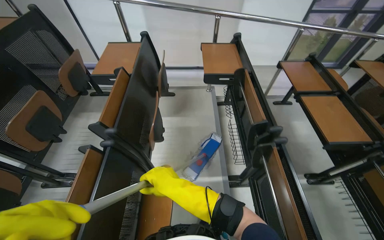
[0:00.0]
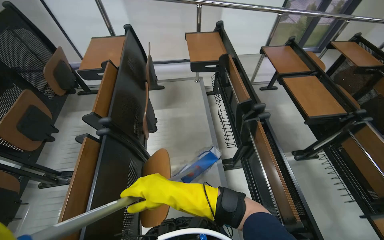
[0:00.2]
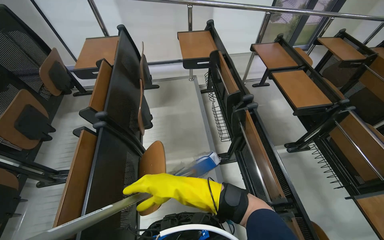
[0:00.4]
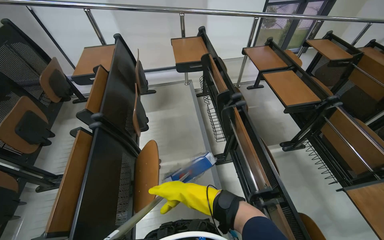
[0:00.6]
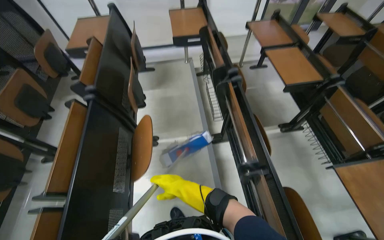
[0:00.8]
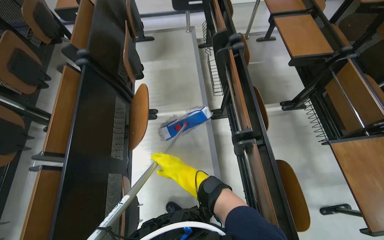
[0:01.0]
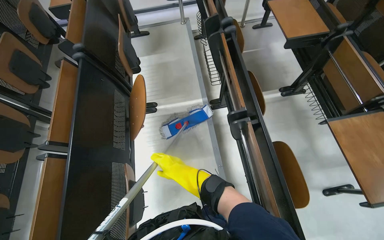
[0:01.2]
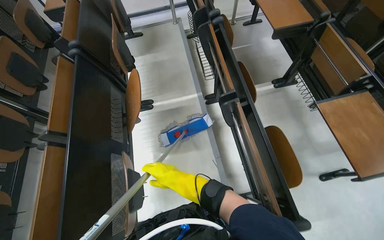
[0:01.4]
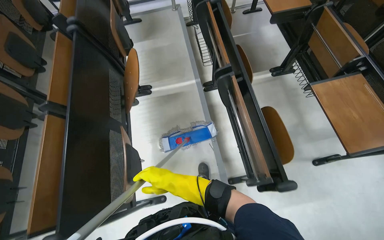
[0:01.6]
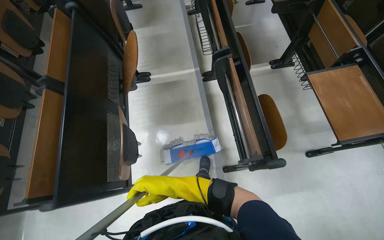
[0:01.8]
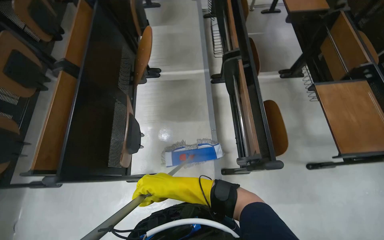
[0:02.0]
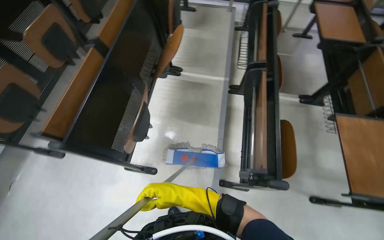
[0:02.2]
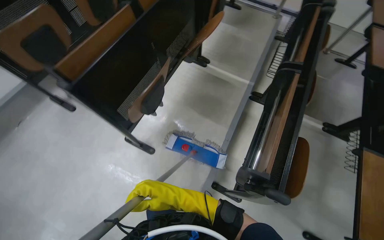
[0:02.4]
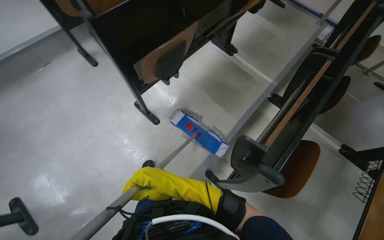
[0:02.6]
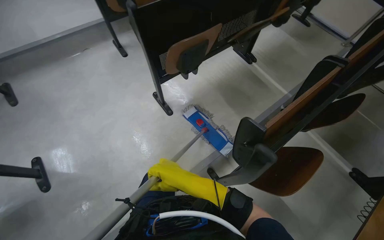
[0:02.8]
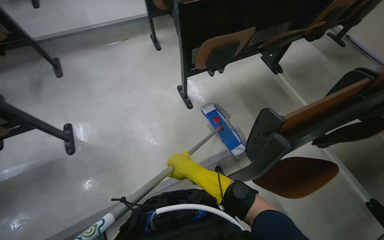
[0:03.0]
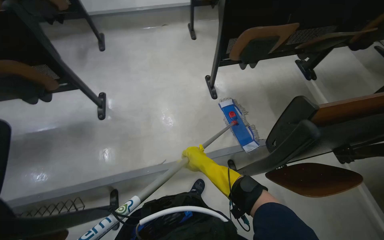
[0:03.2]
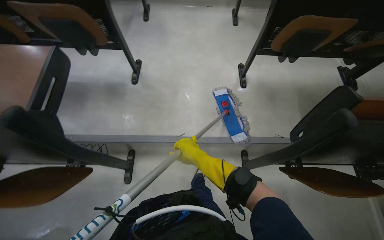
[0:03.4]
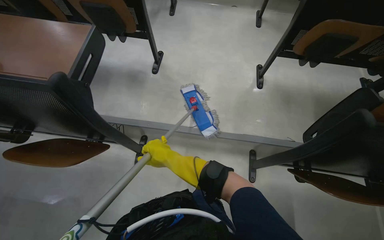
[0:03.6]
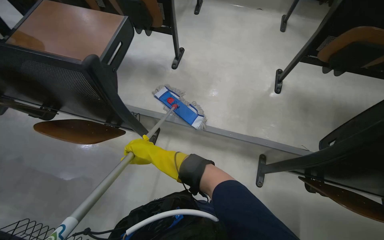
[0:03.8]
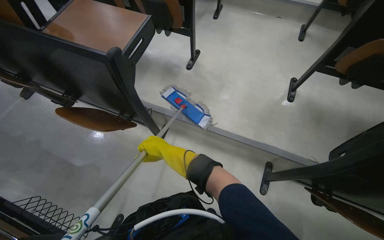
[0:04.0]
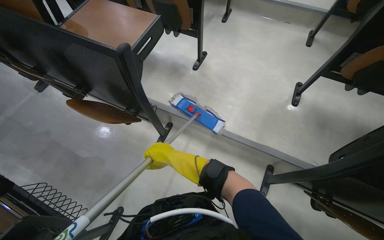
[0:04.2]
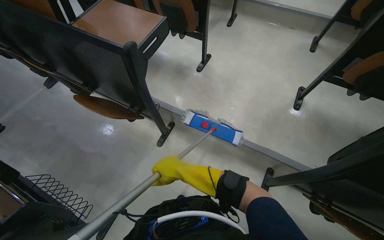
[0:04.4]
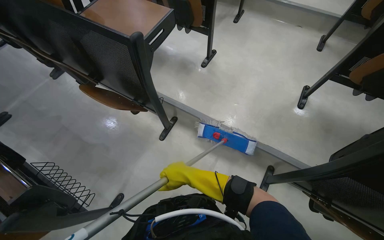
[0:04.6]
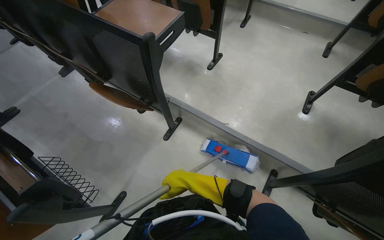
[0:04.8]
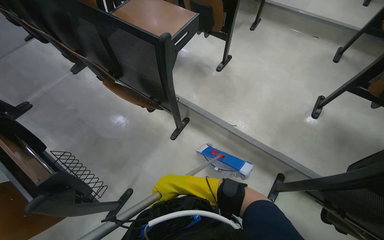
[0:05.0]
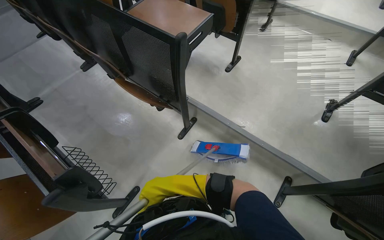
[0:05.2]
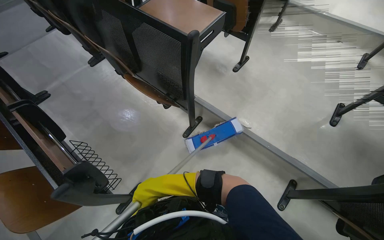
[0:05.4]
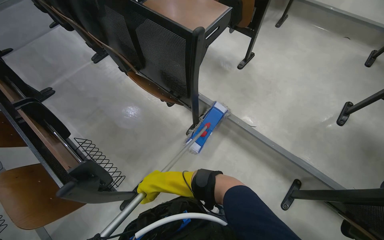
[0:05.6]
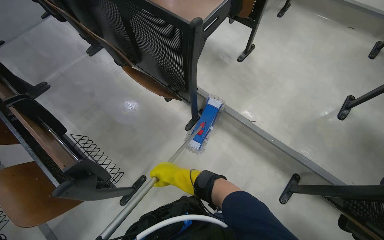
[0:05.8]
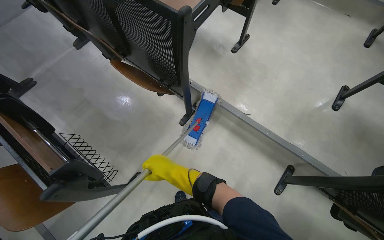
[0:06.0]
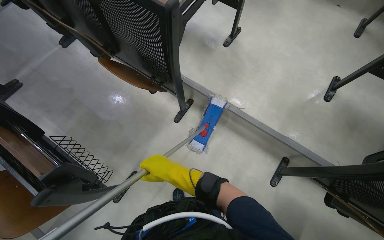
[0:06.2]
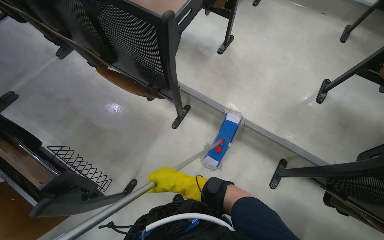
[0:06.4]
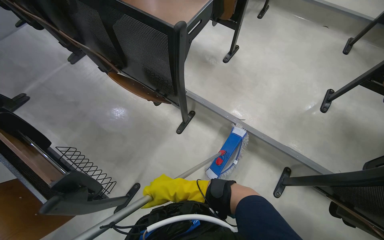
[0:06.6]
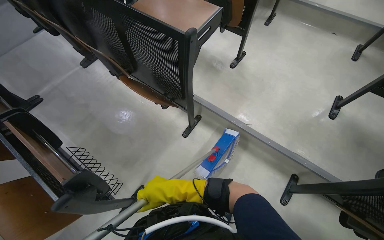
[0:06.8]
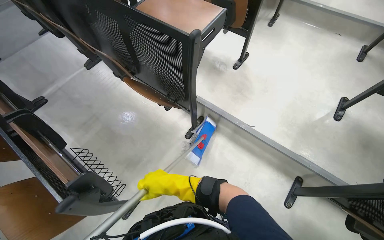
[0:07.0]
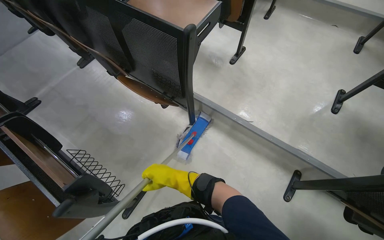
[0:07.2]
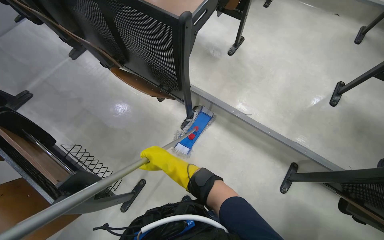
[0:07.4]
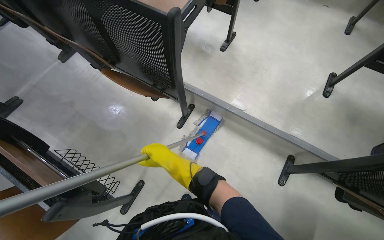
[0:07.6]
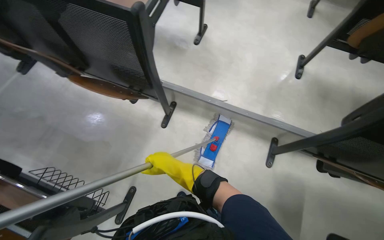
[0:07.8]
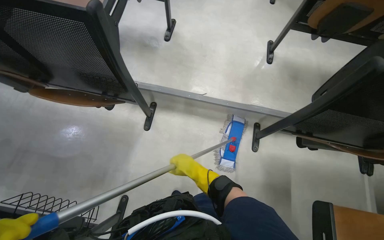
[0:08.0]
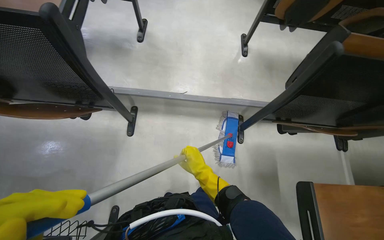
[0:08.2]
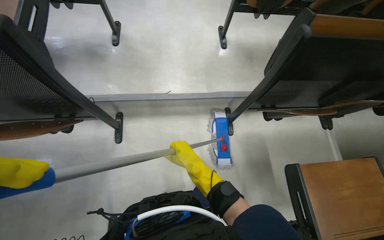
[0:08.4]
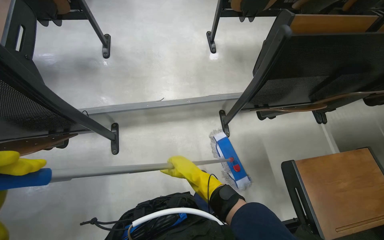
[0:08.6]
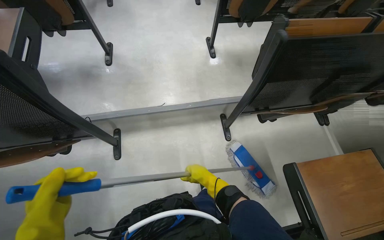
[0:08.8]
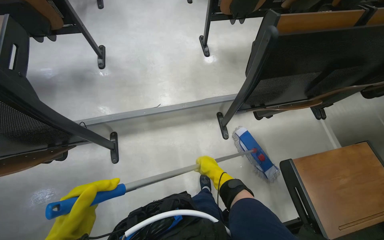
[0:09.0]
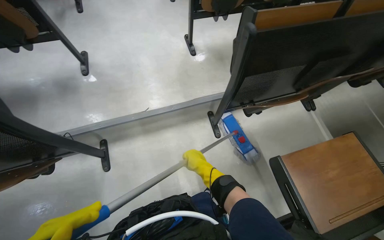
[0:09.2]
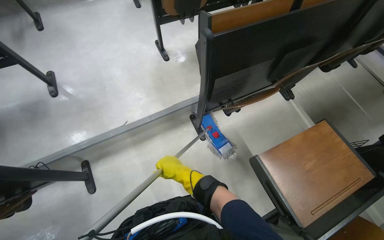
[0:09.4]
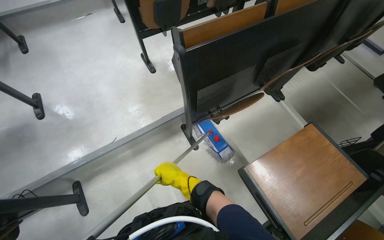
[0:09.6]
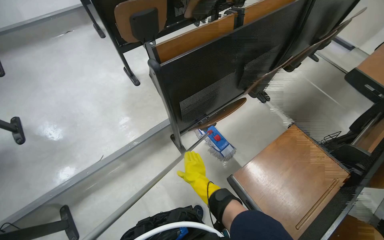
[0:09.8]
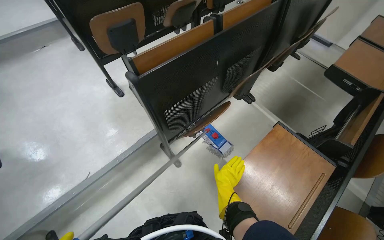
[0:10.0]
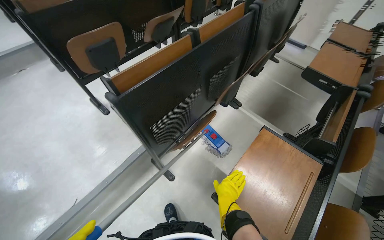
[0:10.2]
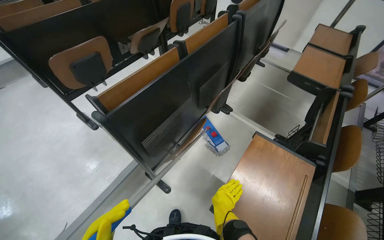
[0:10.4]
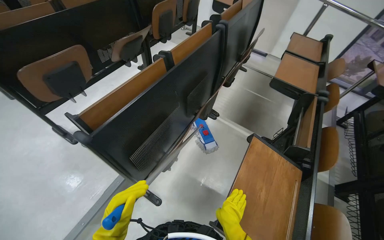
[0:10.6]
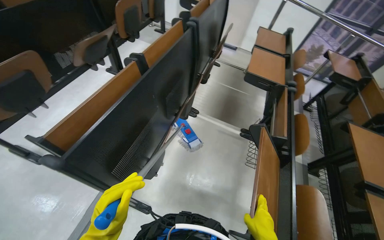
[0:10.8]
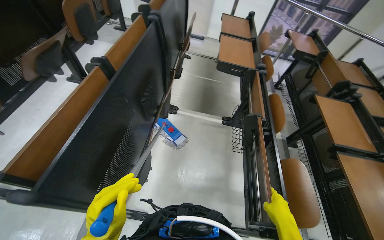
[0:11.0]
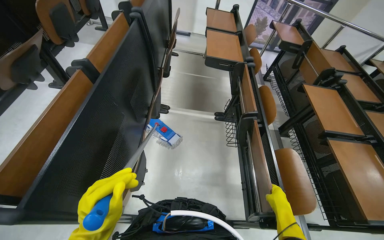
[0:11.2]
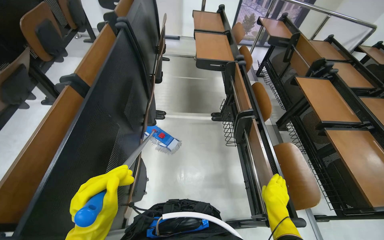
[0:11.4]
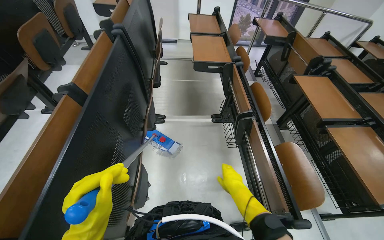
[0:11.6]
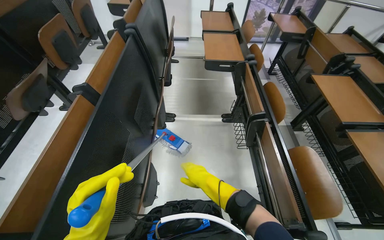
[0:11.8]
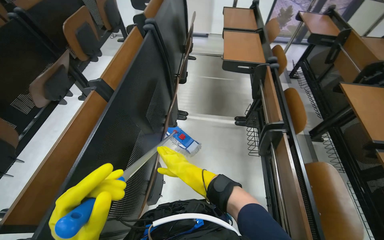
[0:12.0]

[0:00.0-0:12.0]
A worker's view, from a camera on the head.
Job: mopping floor.
The whole recording: Mopping lecture hall floor. The worker washes the mop, then mops the floor of the lecture hall, moving between rows of desks.
0:00.0 to 0:01.6: The camera travels some 70 cm. The view tilts some 15 degrees downward.
0:01.6 to 0:03.0: The head travels roughly 50 cm. The wearer's head swings roughly 75 degrees to the left.
0:03.0 to 0:04.4: The head rotates roughly 55 degrees to the left.
0:04.4 to 0:06.0: The right hand travels nearer to the camera and back again, approximately 15 cm each way.
0:07.6 to 0:09.0: The wearer looks some 45 degrees further to the right.
0:09.0 to 0:10.4: The head travels approximately 40 cm. The wearer's head swings some 40 degrees to the right.
0:10.4 to 0:12.0: The wearer looks about 30 degrees further to the right.

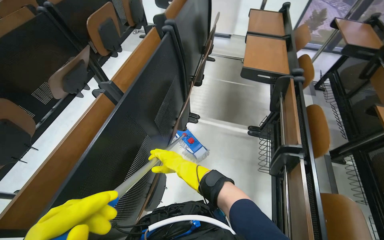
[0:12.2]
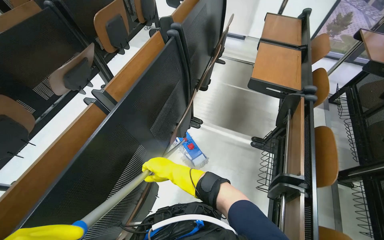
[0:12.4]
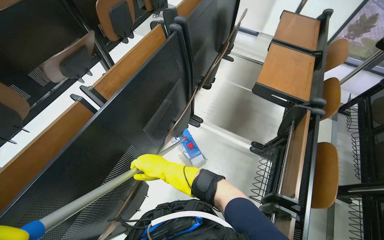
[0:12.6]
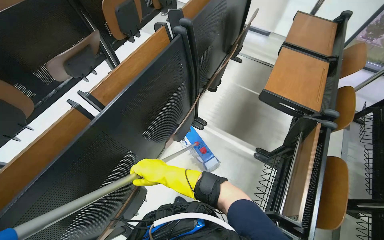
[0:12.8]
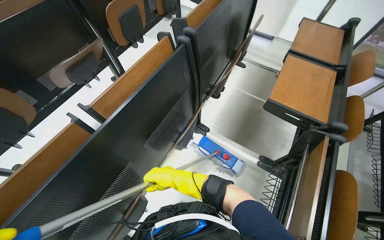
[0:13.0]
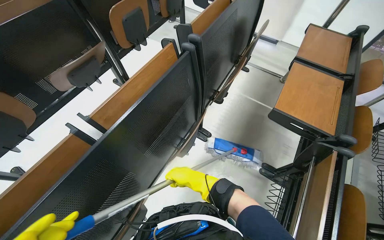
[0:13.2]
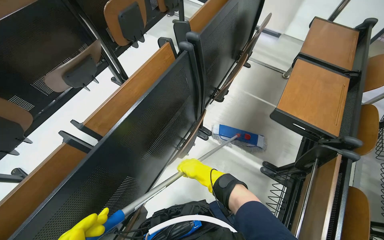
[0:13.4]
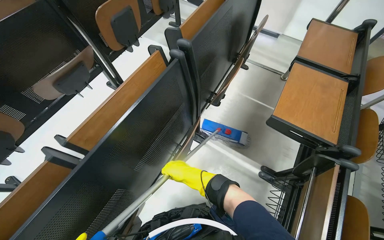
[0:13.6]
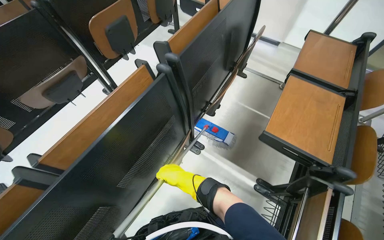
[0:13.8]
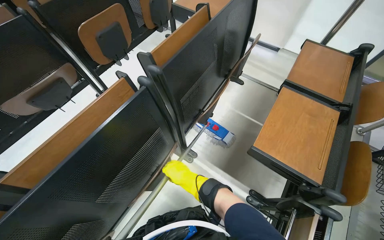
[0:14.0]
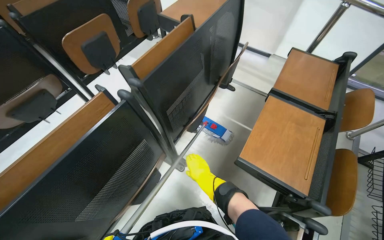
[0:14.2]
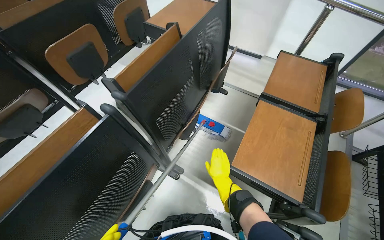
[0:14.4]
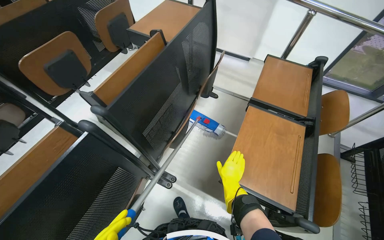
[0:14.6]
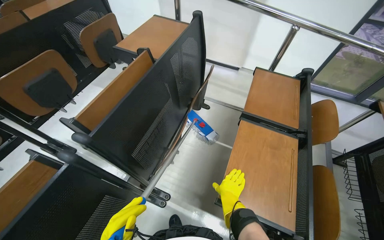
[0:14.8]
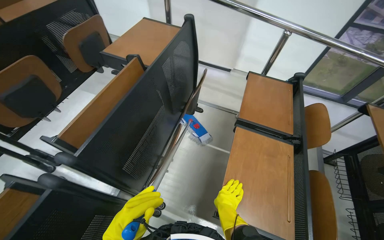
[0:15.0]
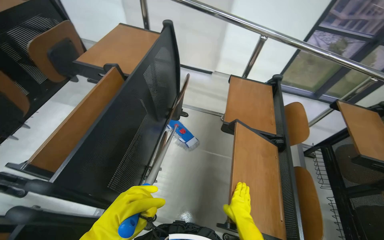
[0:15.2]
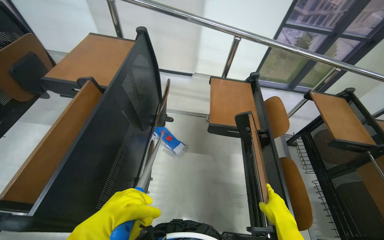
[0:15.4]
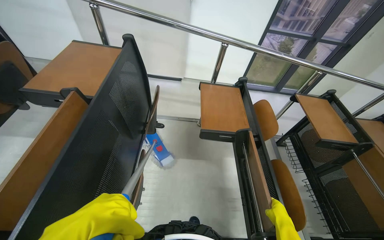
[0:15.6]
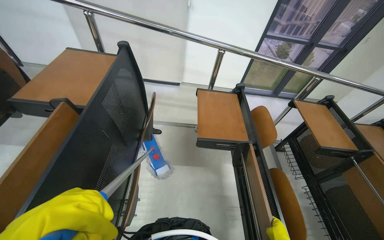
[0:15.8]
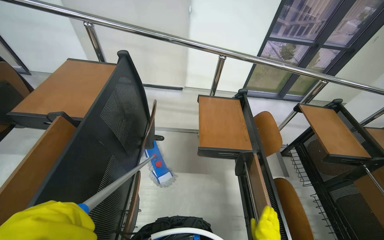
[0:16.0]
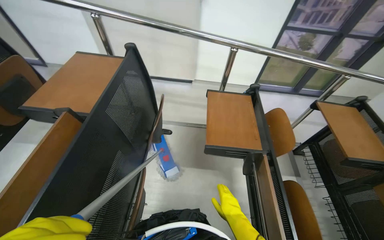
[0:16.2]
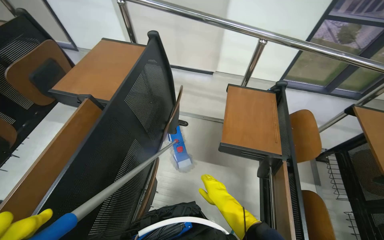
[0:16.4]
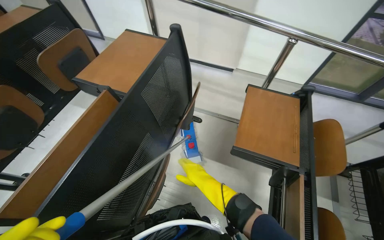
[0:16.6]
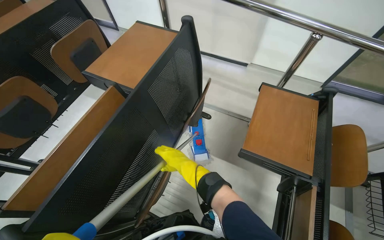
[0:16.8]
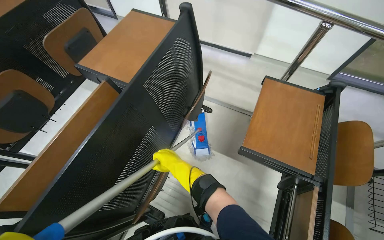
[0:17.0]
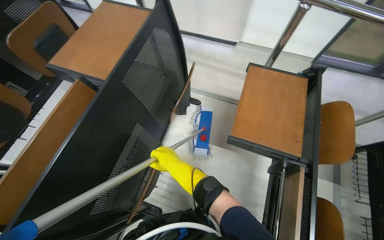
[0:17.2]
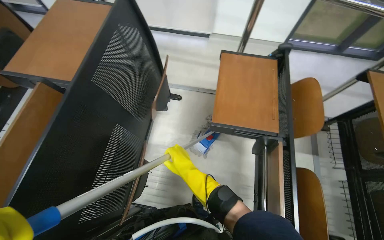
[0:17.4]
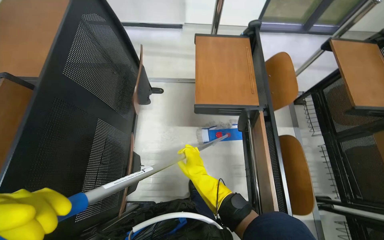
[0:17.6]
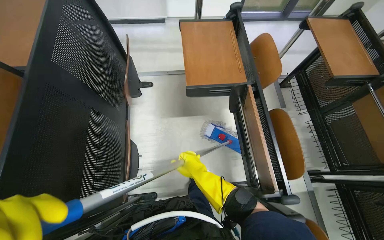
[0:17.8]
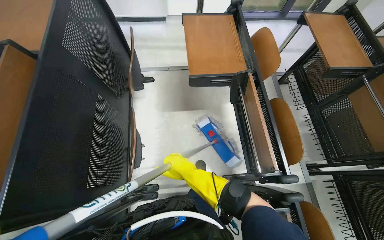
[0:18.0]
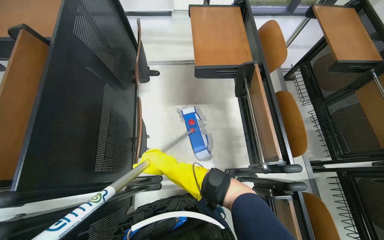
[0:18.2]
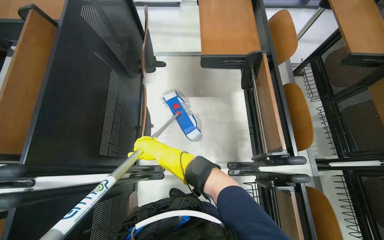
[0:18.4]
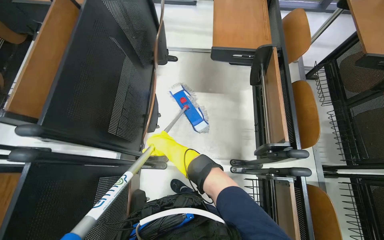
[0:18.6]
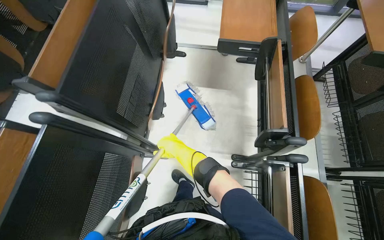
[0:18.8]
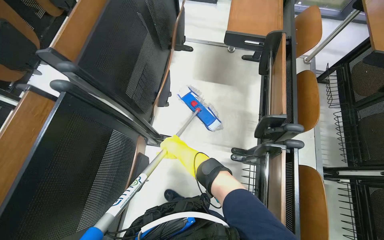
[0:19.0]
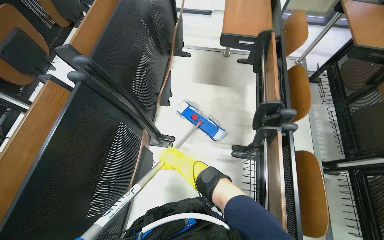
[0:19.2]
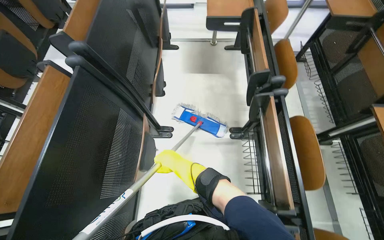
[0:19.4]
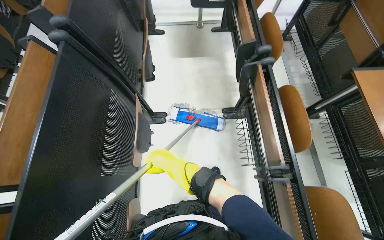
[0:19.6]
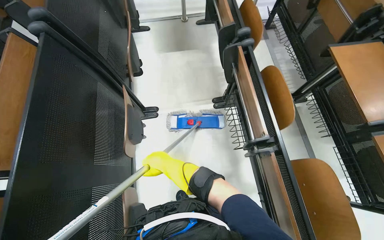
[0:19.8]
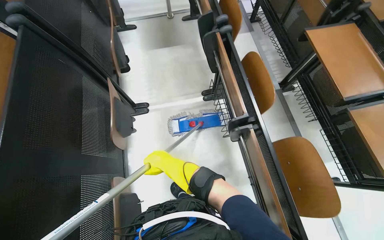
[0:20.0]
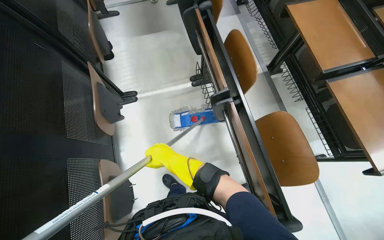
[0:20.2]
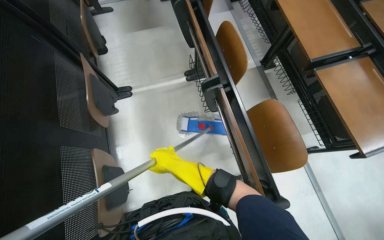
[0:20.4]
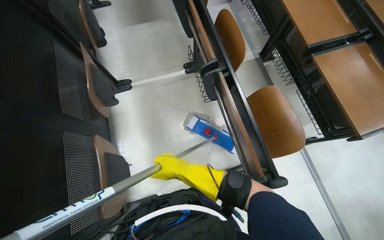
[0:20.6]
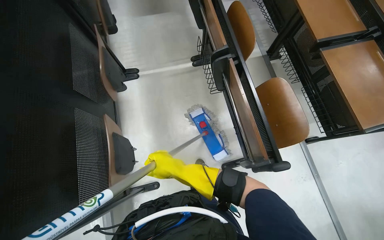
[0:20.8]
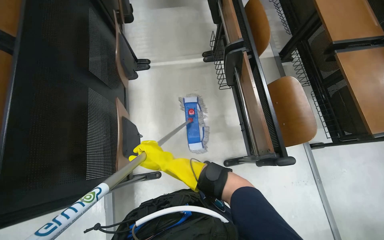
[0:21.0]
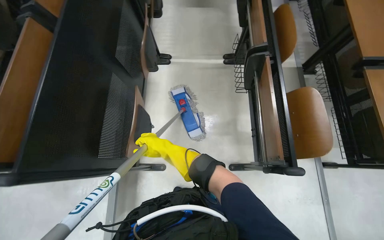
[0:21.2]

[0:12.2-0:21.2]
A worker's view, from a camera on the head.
Job: mopping floor.
The whole recording: Mopping lecture hall floor. The worker washes the mop, then mops the floor of the lecture hall, moving between rows of desks.
0:12.2 to 0:13.8: The head travels approximately 60 cm.
0:13.8 to 0:15.2: The wearer moves approximately 40 cm. The wearer's head swings about 20 degrees to the right.
0:16.6 to 0:18.2: The wearer looks roughly 25 degrees further to the right. The view tilts some 15 degrees downward. The right hand moves left and right over roughly 15 cm, changing direction 2 times.
0:18.2 to 0:19.8: The head travels about 70 cm.
0:19.8 to 0:21.2: The wearer moves approximately 40 cm.
